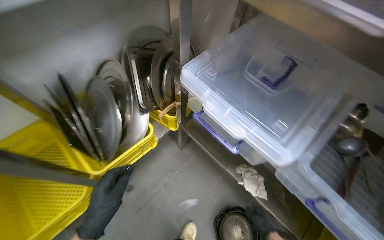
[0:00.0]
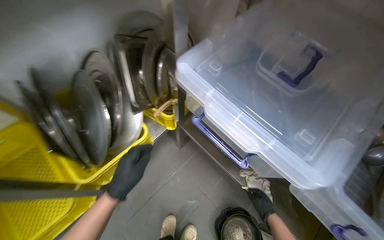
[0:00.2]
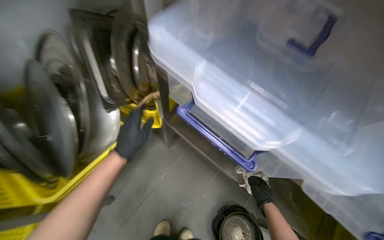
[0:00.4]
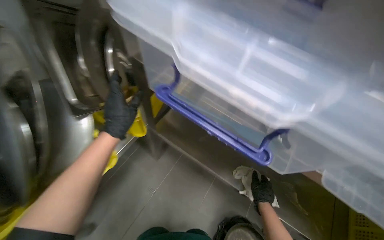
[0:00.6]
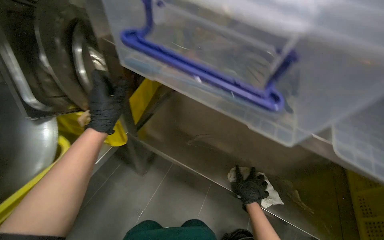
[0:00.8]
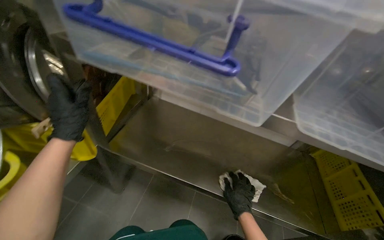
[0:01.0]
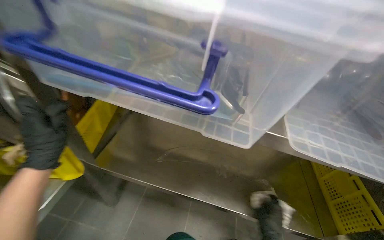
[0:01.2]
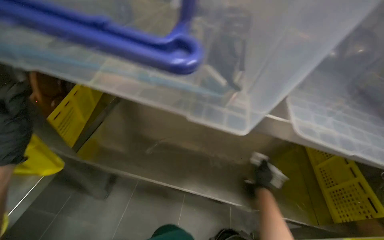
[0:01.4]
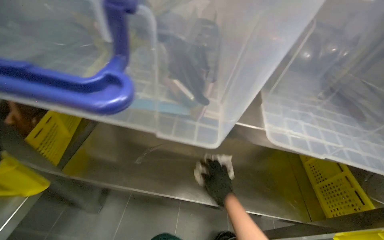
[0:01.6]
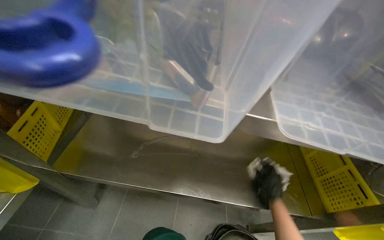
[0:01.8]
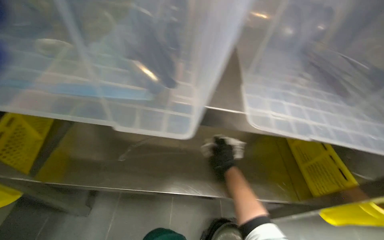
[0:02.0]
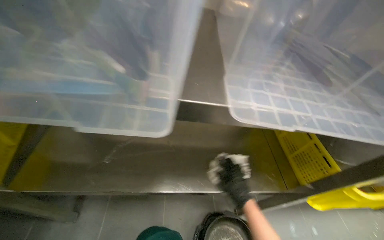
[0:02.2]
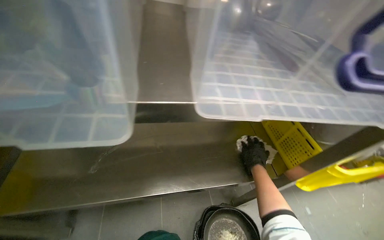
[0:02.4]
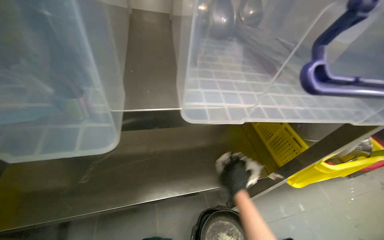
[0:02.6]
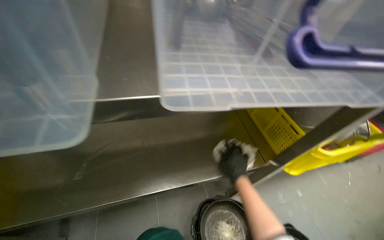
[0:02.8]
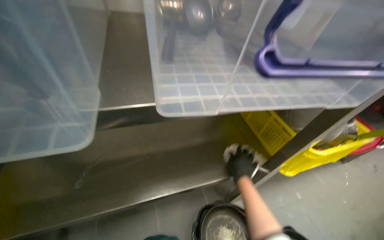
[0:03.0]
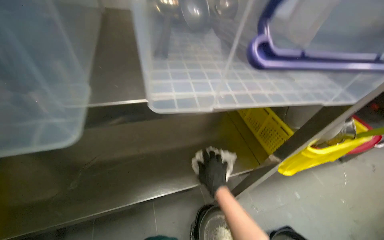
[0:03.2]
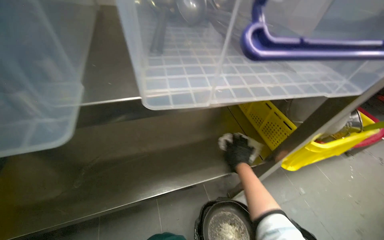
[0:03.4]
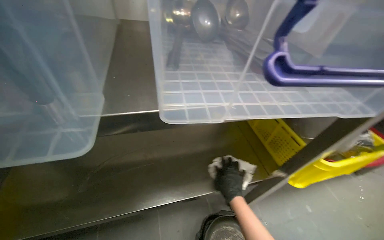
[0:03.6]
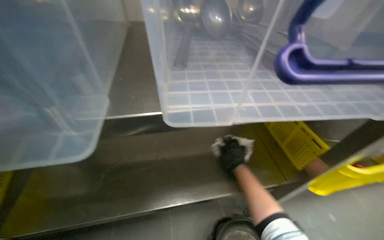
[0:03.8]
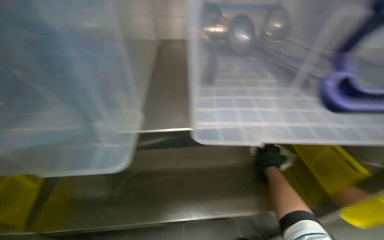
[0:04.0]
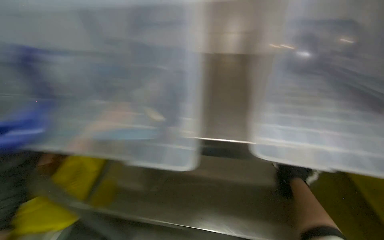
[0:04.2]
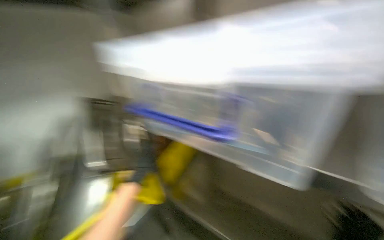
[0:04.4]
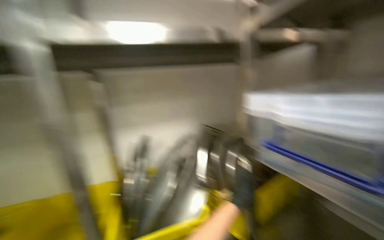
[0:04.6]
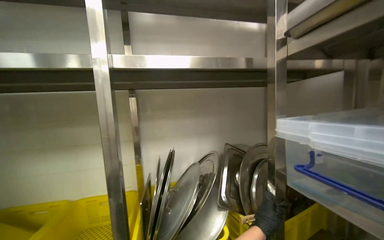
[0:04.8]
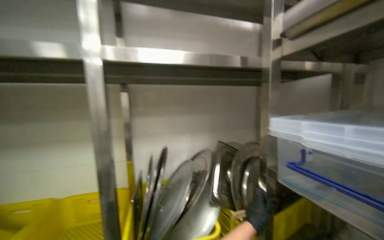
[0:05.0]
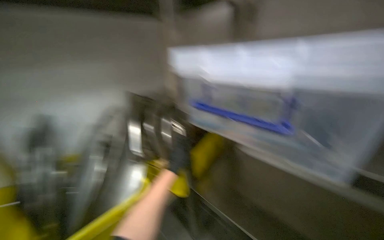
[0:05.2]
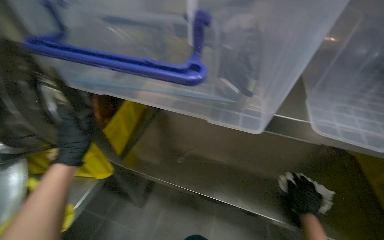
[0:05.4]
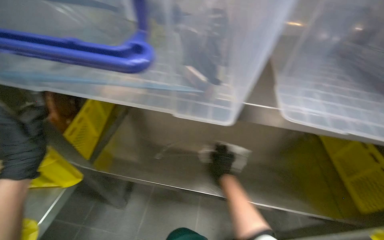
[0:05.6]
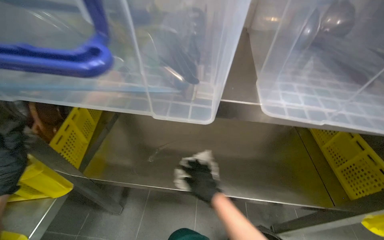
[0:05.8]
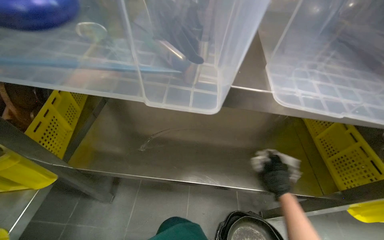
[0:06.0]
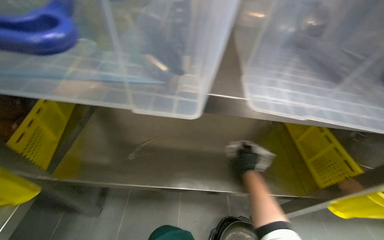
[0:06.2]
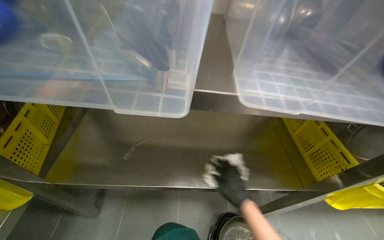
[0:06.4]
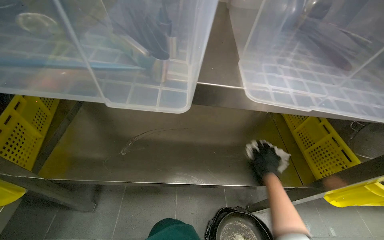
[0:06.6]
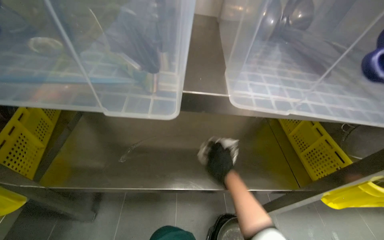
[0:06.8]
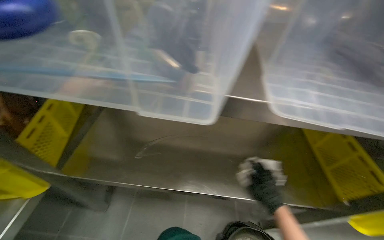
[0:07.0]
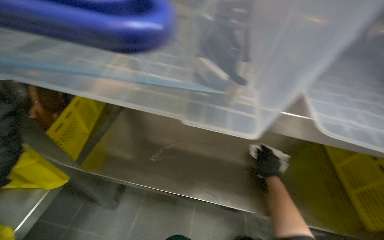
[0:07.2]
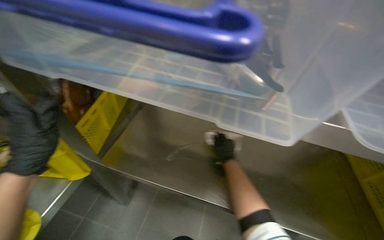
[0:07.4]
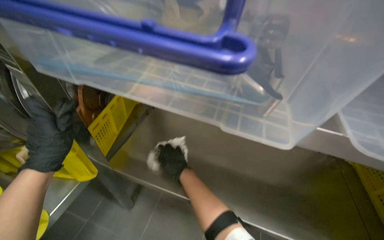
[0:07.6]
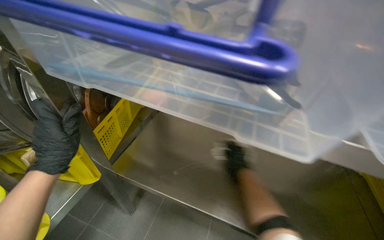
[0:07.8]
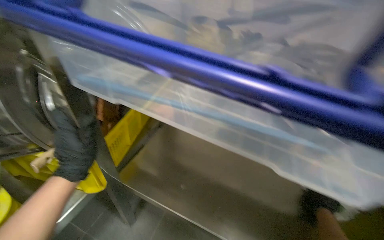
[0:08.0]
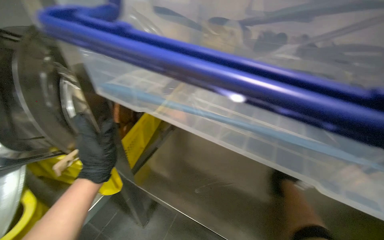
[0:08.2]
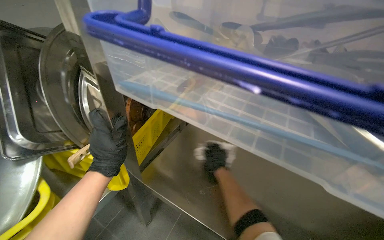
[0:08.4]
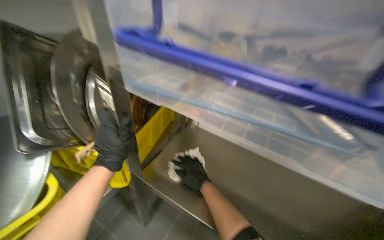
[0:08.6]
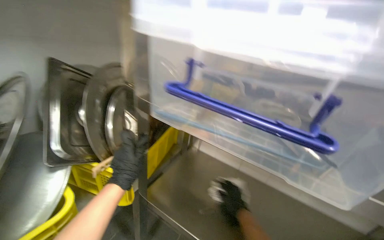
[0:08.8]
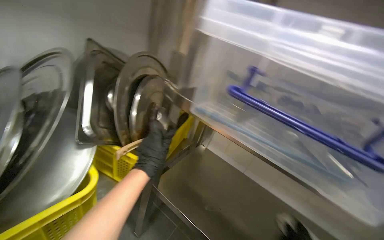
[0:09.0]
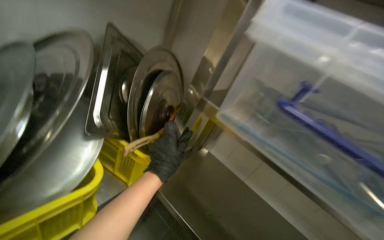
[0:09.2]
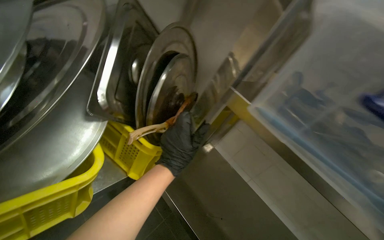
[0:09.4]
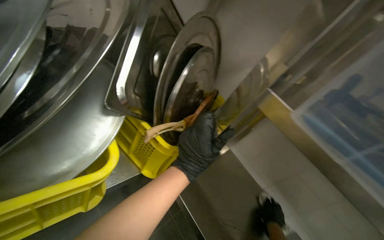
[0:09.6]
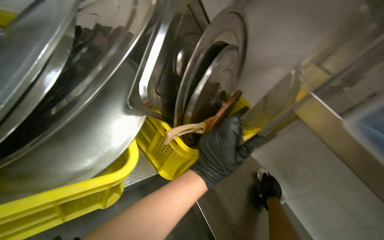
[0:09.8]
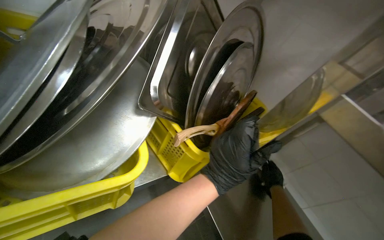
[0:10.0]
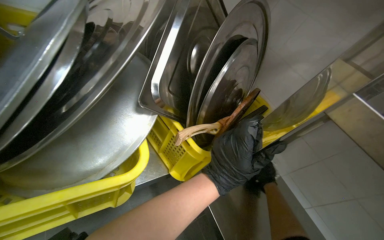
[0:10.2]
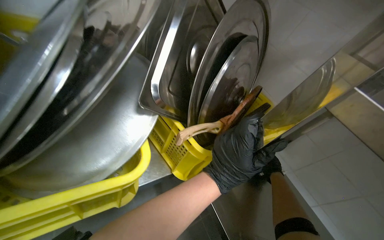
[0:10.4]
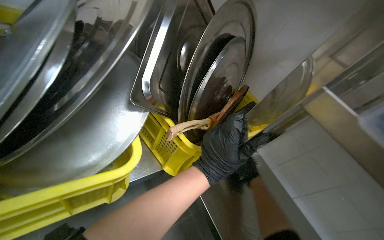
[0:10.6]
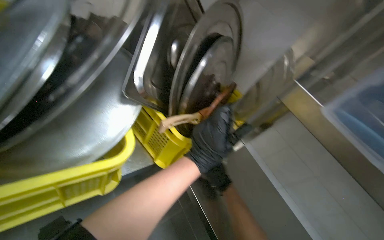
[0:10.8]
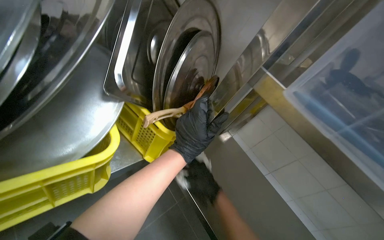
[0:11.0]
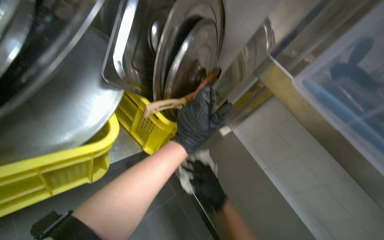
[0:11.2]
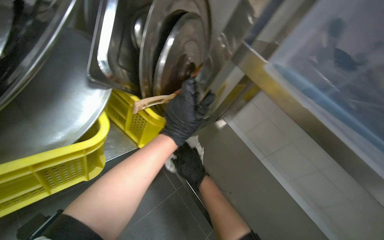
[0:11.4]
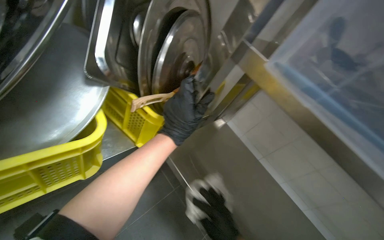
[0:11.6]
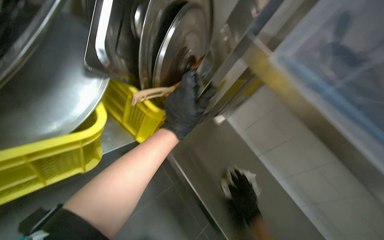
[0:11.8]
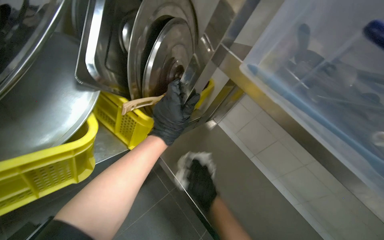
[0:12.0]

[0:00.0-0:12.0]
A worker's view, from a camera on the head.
Job: wiping surfaces.
The whole recording: Cleaning metal shelves. The worker removes items from a metal shelf and wipes the surface clean.
0:00.0 to 0:01.6: The wearer looks roughly 40 degrees further to the right. The right hand moves left and right over some 15 cm, changing direction 2 times.
0:01.6 to 0:03.0: The wearer looks some 25 degrees further to the right. The right hand moves left and right over some 15 cm, changing direction 3 times.
0:03.0 to 0:04.4: The camera sweeps to the left, by roughly 15 degrees.
0:04.4 to 0:06.0: The view pans to the right by some 20 degrees. The wearer looks approximately 15 degrees further downward.
0:06.0 to 0:07.6: The right hand swings left and right, approximately 35 cm each way, with 4 reversals.
0:07.6 to 0:09.0: The wearer's head swings roughly 20 degrees to the left. The camera pitches upward, by some 15 degrees.
0:09.0 to 0:10.4: The head turns to the left by some 25 degrees.

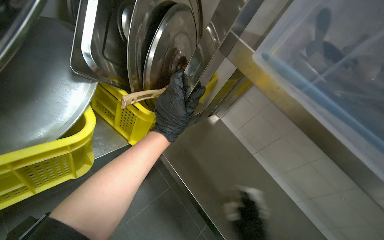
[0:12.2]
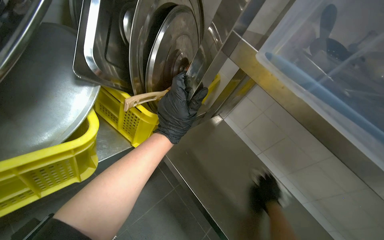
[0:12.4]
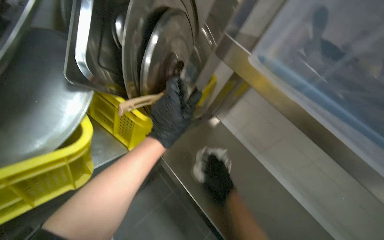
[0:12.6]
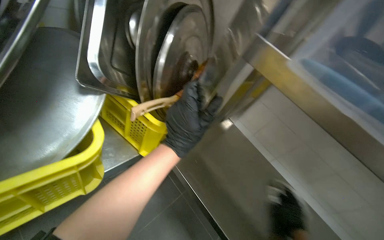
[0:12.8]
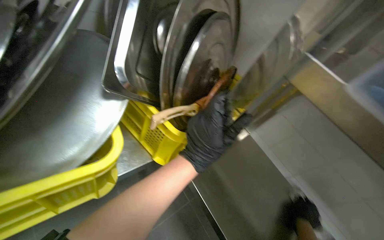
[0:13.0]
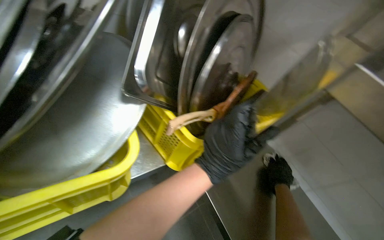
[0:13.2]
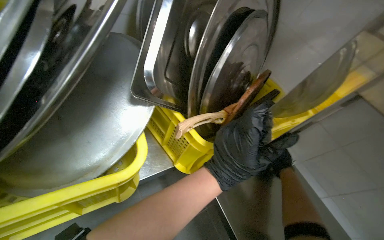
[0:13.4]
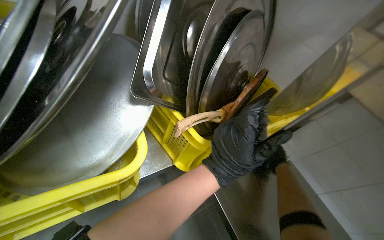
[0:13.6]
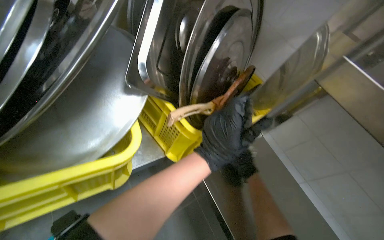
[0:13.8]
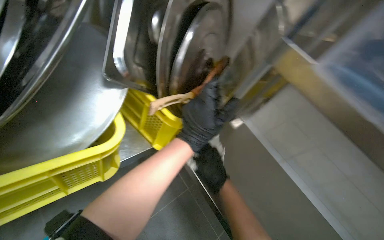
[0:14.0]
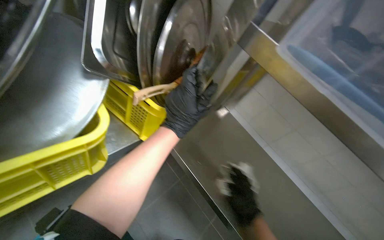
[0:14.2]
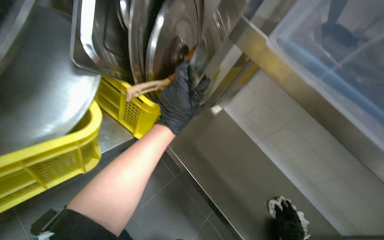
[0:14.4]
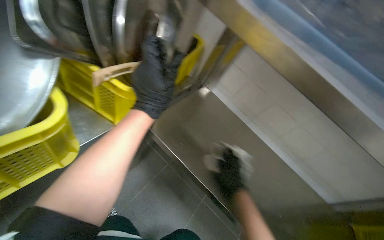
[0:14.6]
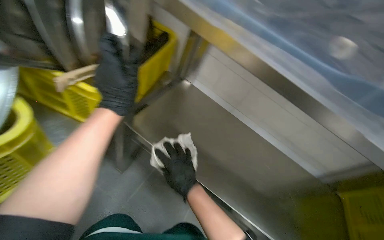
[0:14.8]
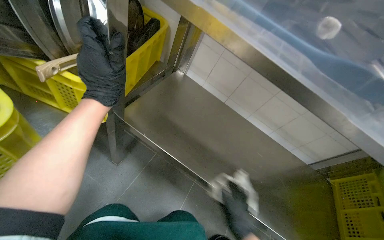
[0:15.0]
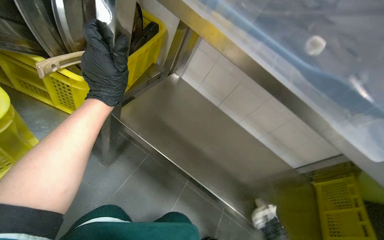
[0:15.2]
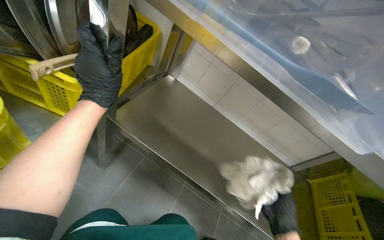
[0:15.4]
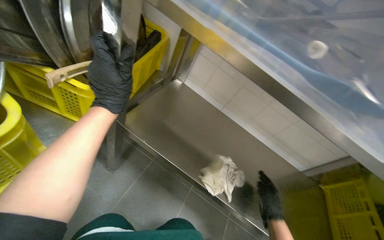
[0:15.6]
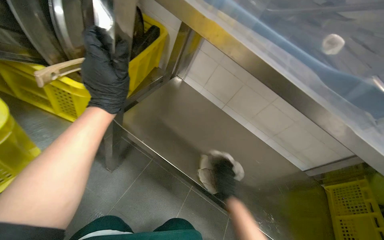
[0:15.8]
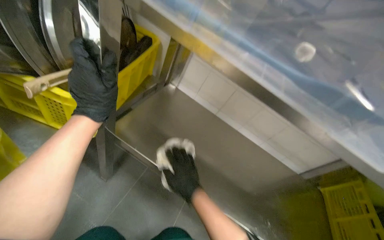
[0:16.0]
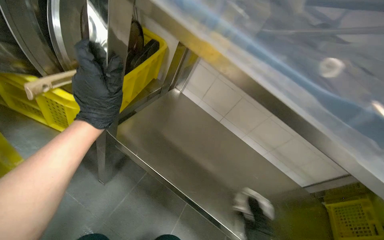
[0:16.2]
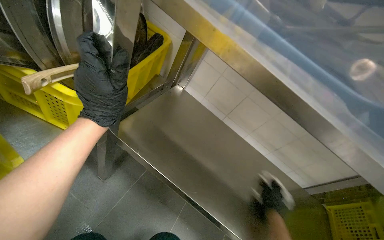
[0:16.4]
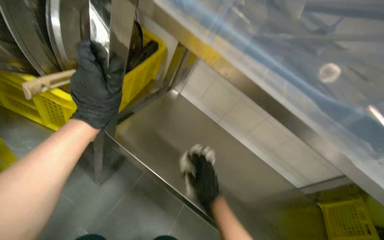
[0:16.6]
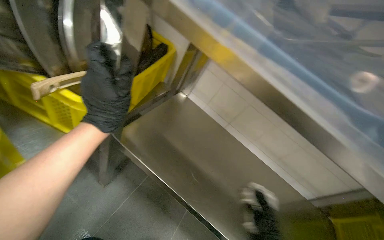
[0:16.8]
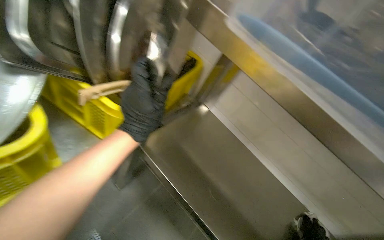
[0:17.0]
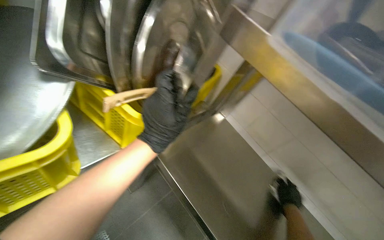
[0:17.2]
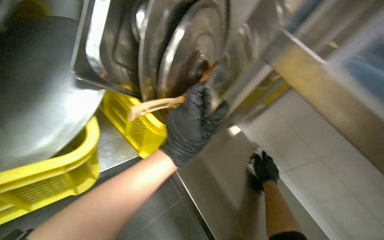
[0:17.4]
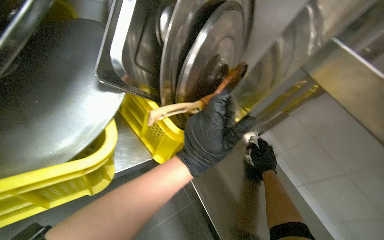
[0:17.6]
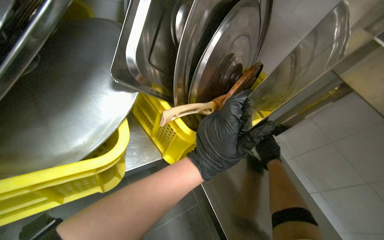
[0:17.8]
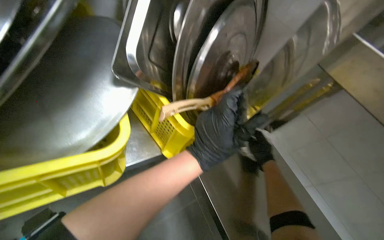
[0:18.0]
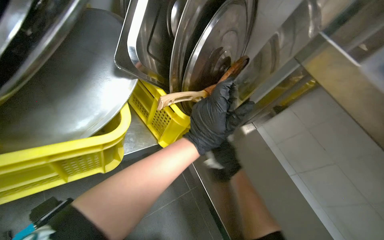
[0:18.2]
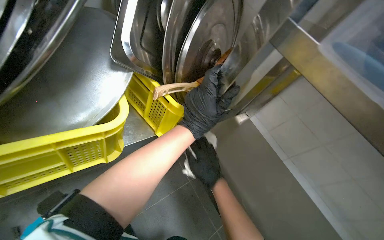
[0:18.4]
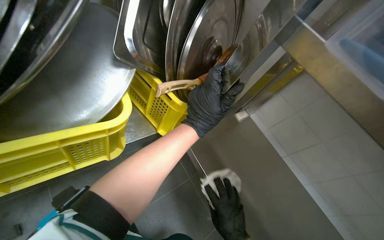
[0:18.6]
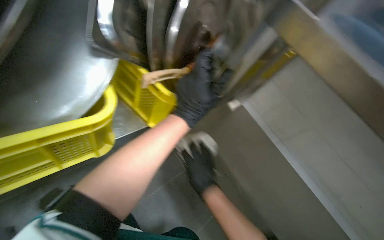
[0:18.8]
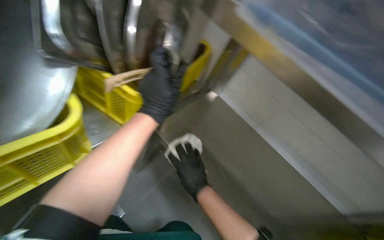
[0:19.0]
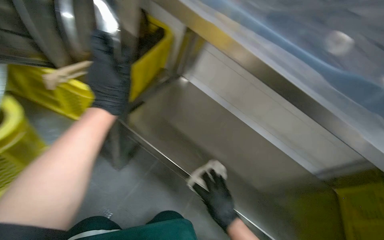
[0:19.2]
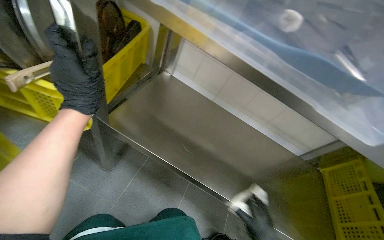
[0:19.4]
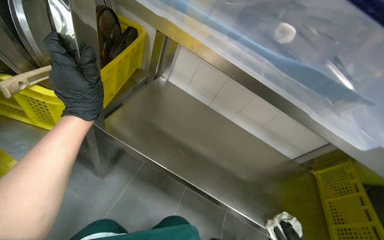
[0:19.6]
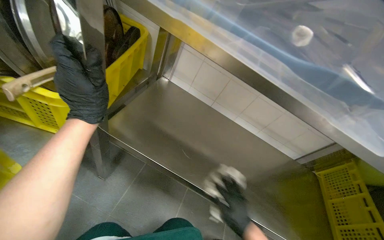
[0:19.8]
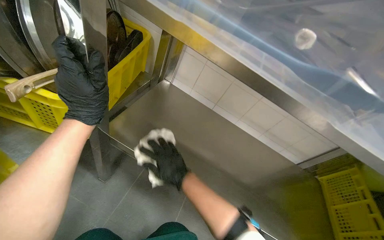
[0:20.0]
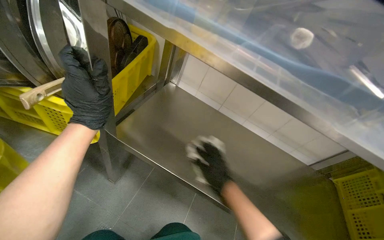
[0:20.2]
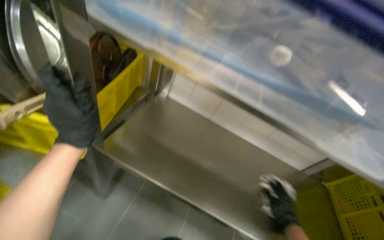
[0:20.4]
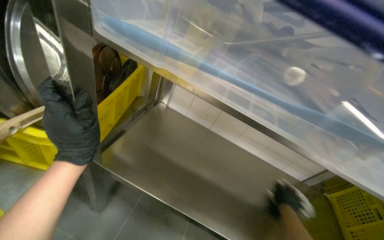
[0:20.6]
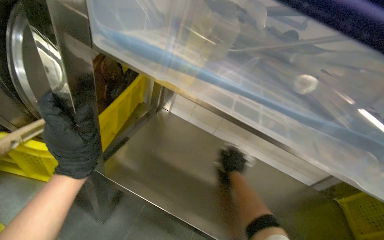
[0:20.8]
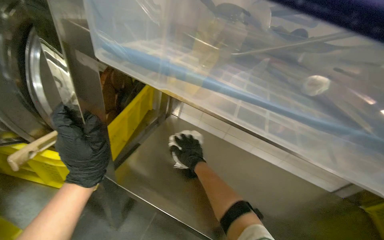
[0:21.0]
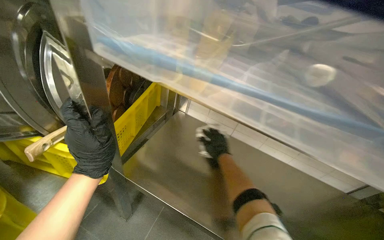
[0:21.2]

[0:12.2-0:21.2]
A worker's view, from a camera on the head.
Job: wiping surfaces.
The whole recording: Cleaning metal shelves. The worker removes items from a metal shelf and wipes the surface clean.
0:13.8 to 0:15.2: The head turns to the right by approximately 30 degrees. The view tips downward by some 15 degrees.
0:16.6 to 0:18.2: The wearer looks some 30 degrees further to the left.
0:18.2 to 0:19.8: The wearer's head swings approximately 35 degrees to the right.
0:19.8 to 0:21.2: The right hand swings left and right, approximately 35 cm each way, with 3 reversals.
